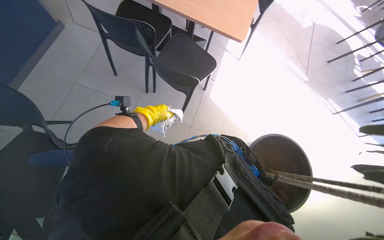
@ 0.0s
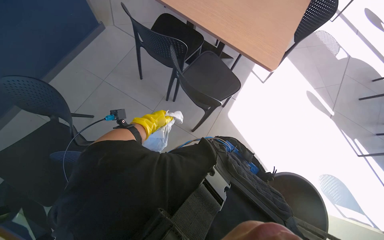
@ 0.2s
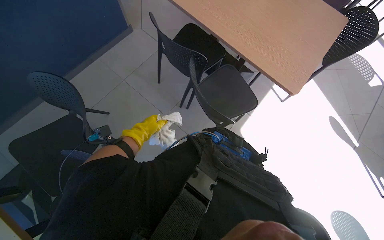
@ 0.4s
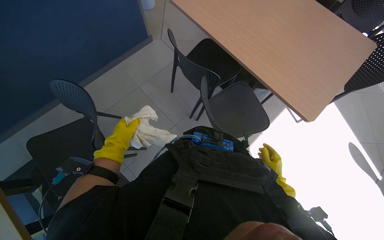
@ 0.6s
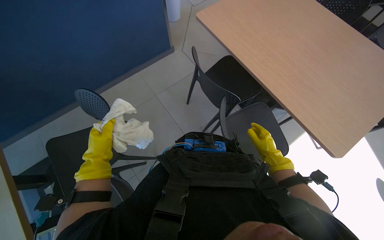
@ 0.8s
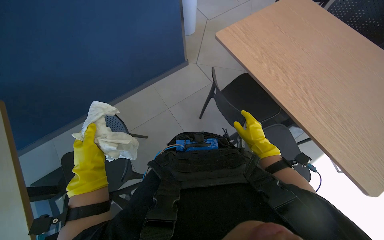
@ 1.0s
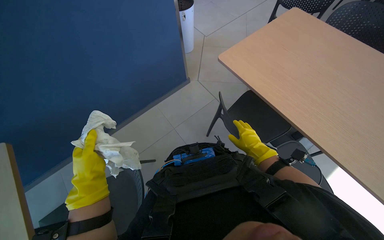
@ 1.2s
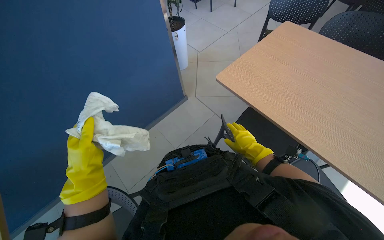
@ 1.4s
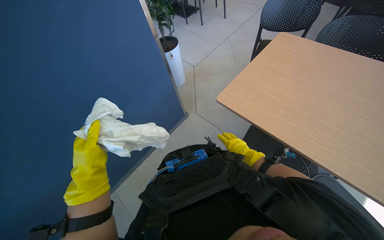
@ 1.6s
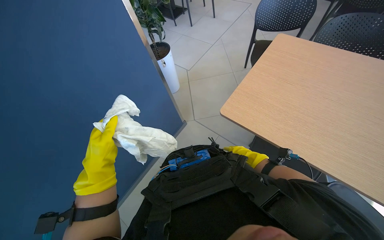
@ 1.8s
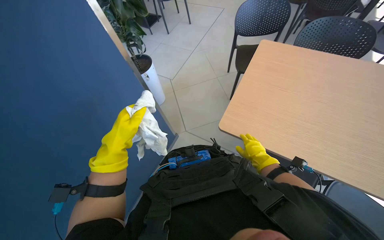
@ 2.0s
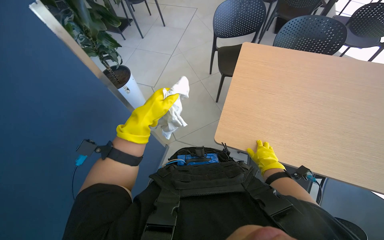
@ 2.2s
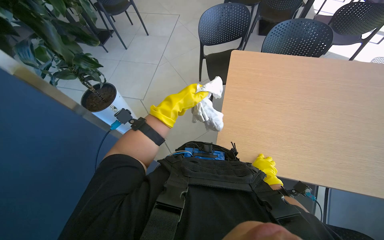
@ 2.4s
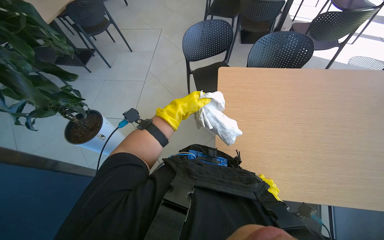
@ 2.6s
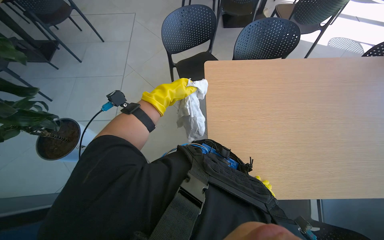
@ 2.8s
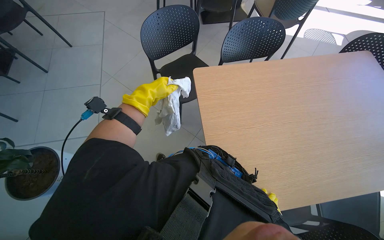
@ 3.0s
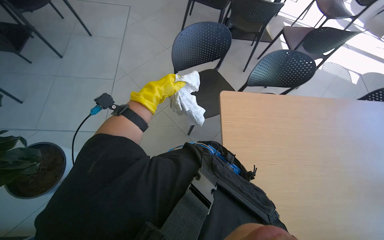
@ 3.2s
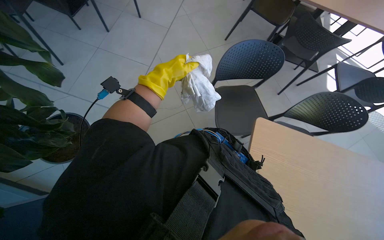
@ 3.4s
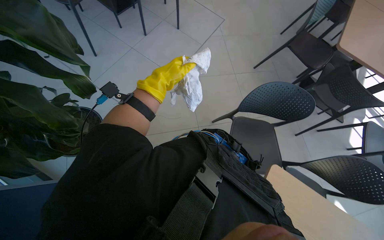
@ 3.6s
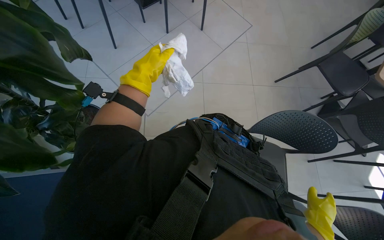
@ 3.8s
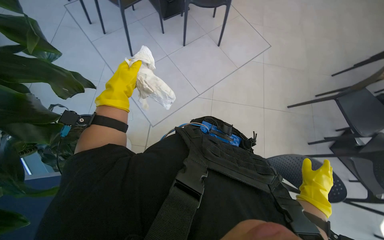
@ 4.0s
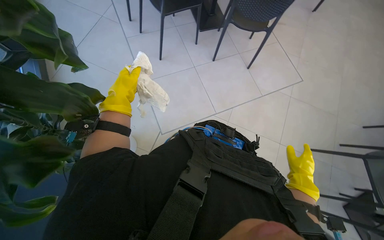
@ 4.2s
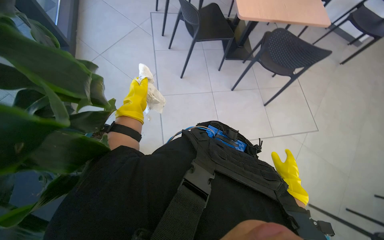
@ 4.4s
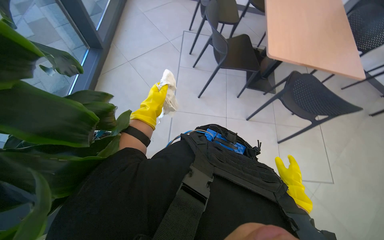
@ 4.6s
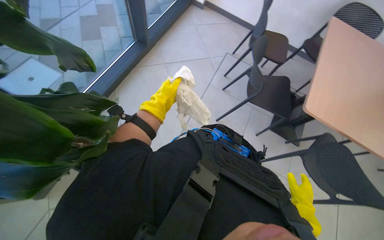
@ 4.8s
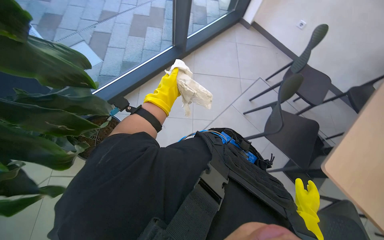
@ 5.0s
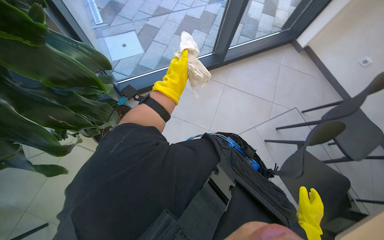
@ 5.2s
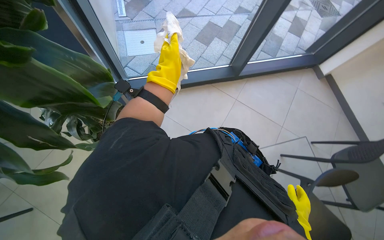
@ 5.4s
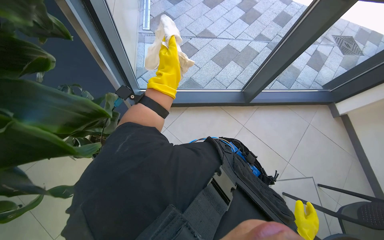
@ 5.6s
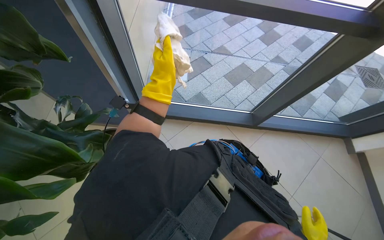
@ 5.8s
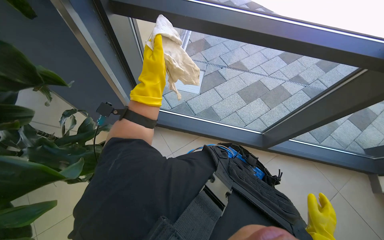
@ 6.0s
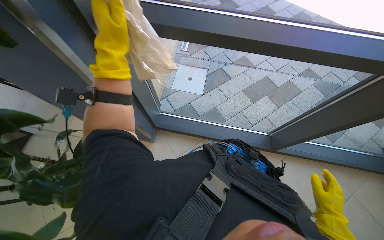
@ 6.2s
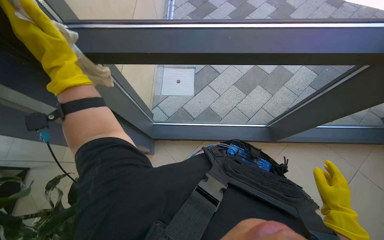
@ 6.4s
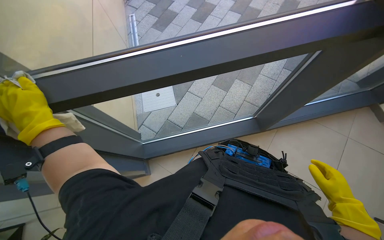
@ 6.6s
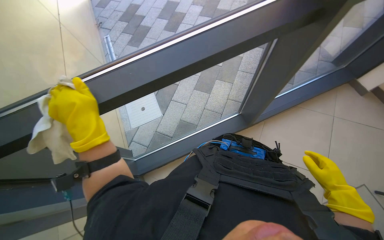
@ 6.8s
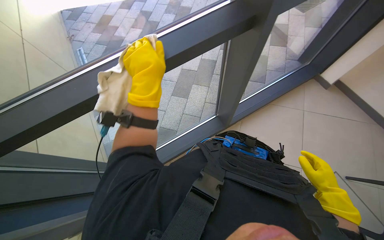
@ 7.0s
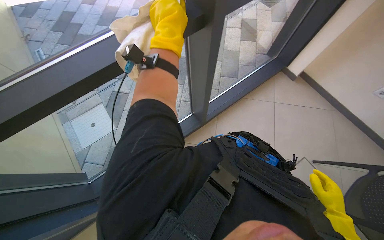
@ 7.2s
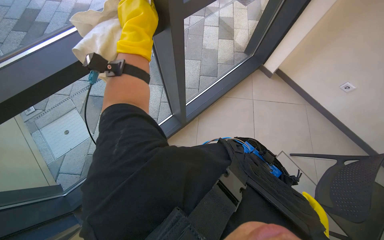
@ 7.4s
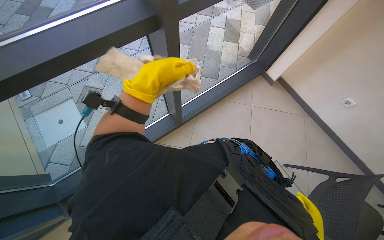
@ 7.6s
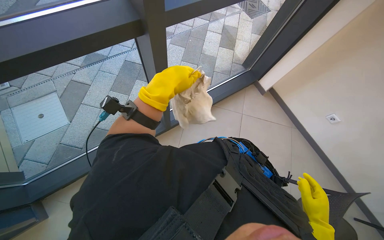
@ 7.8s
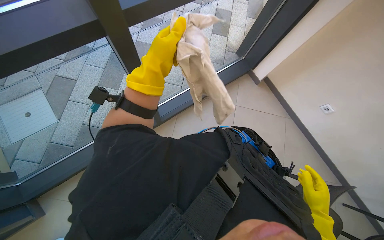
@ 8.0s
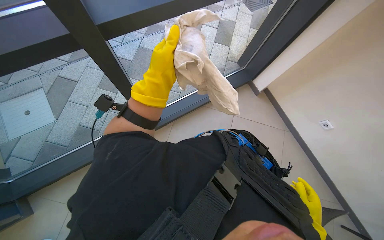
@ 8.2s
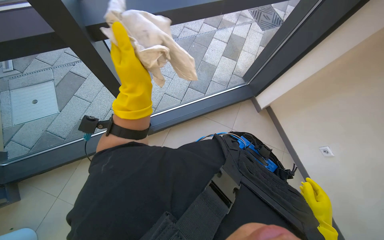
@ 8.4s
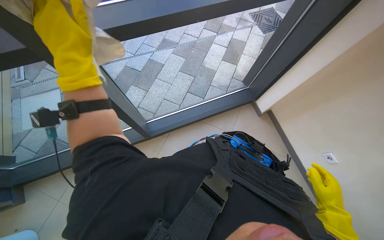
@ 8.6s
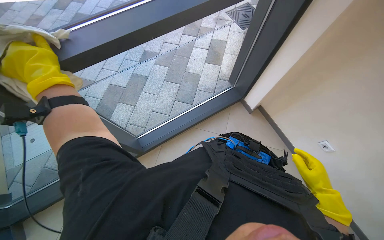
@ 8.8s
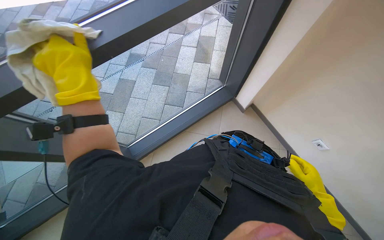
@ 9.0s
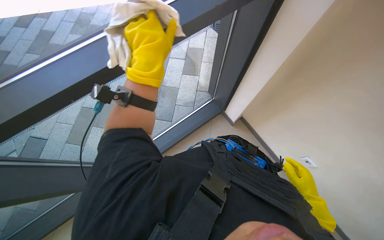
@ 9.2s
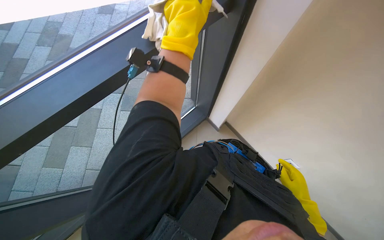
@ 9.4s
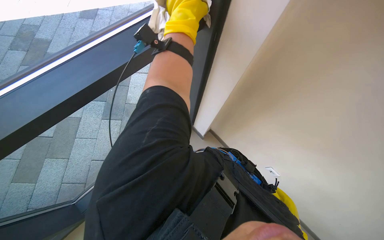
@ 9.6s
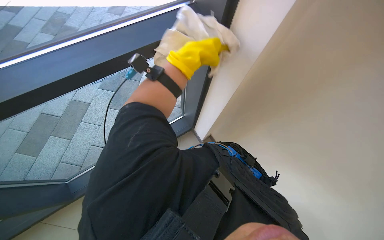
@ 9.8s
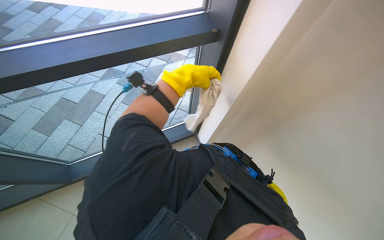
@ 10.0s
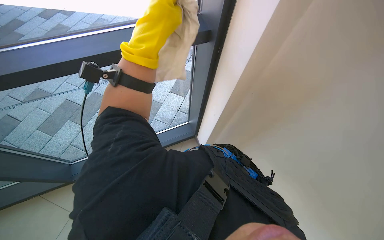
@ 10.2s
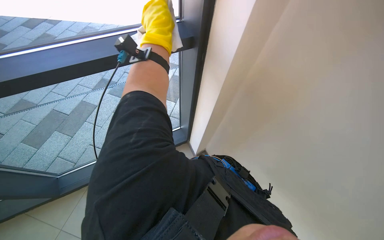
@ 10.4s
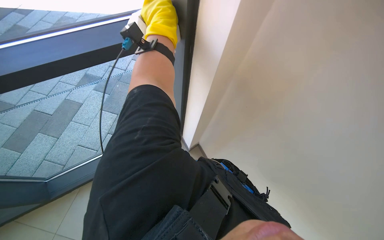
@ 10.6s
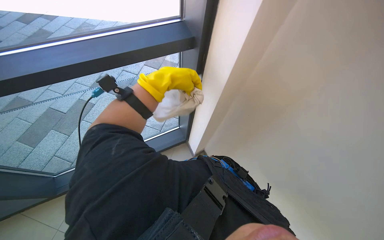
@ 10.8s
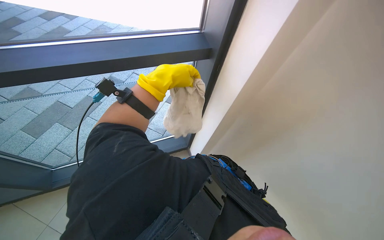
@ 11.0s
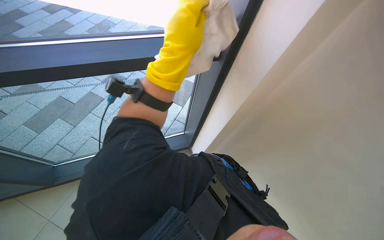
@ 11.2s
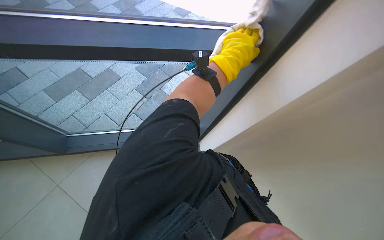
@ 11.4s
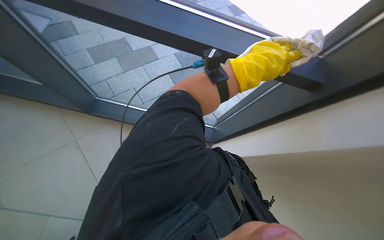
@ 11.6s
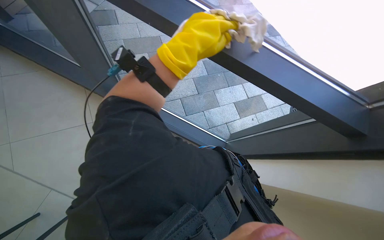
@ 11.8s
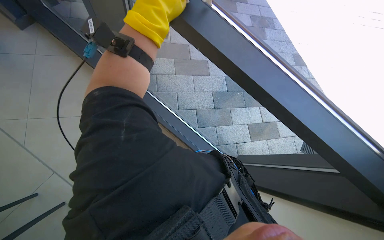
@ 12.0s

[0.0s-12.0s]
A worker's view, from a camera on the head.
Job: wiping surfaces.
The whole recording: Cleaning various surfaces. The worker prepares a cloth and cleans multiple surfaces including a picture, plant, wall, window, table, and chair.
0.0s to 1.6s: The wearer's head swings some 35 degrees to the left. The view tilts roughly 20 degrees upward.
1.6s to 3.0s: The head rotates about 25 degrees to the right. The left hand moves up the picture and farther from the camera, about 60 cm.
3.0s to 4.4s: The left hand heads to the left and farther from the camera, covering about 20 cm.
6.0s to 7.6s: The camera is carried approximately 50 cm. The head turns to the right by some 50 degrees.
7.6s to 9.0s: The camera travels roughly 60 cm.
9.0s to 10.4s: The camera pitches upward, by approximately 15 degrees. The left hand goes roughly 40 cm to the right and up the picture.

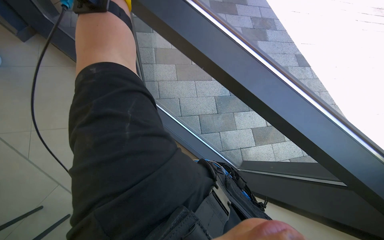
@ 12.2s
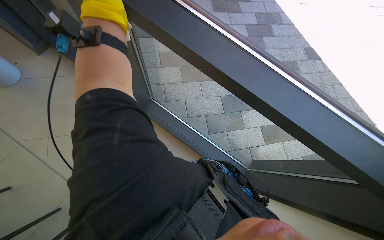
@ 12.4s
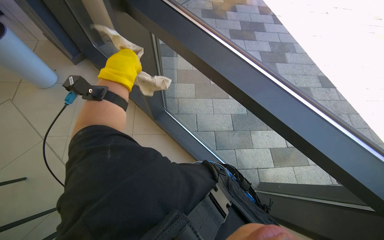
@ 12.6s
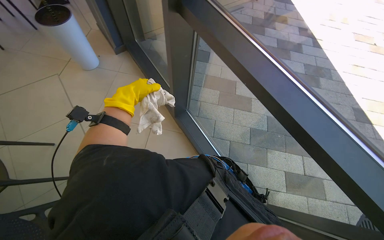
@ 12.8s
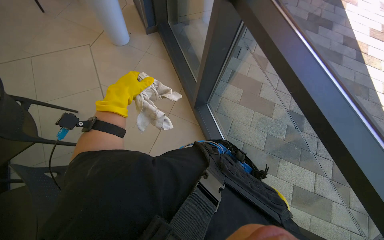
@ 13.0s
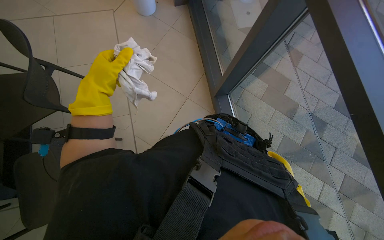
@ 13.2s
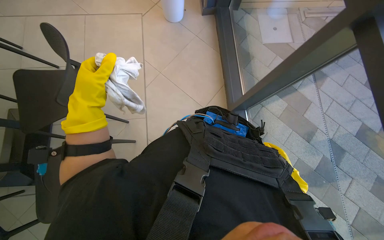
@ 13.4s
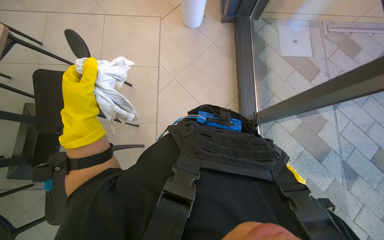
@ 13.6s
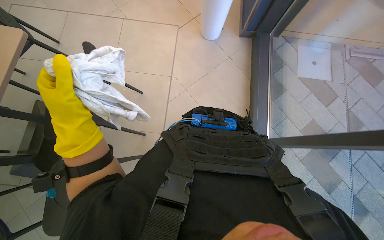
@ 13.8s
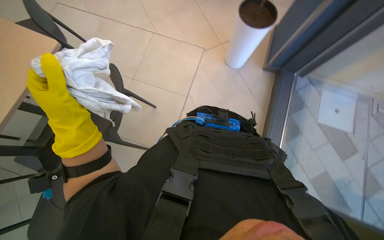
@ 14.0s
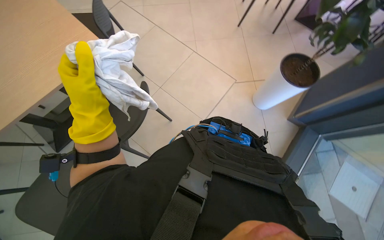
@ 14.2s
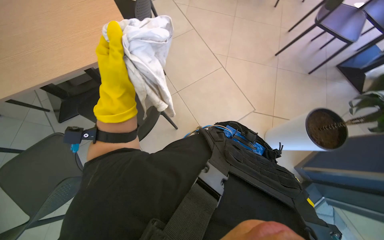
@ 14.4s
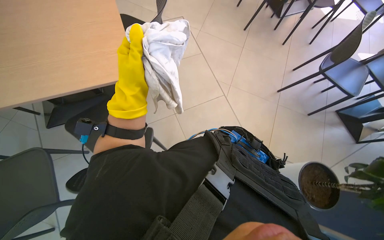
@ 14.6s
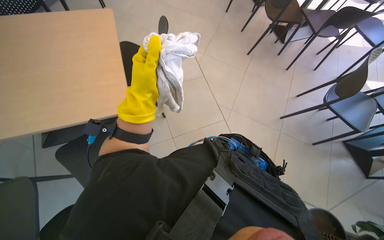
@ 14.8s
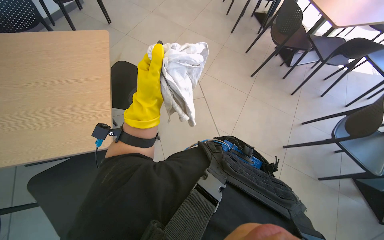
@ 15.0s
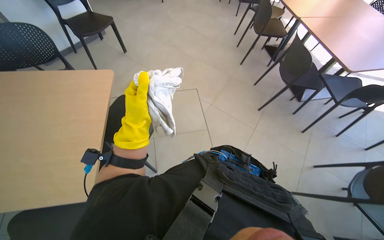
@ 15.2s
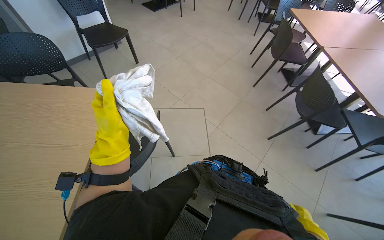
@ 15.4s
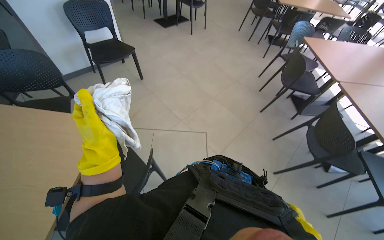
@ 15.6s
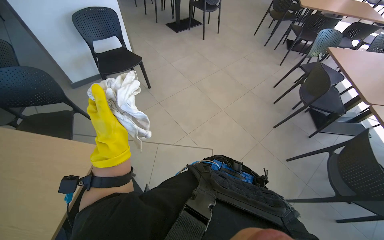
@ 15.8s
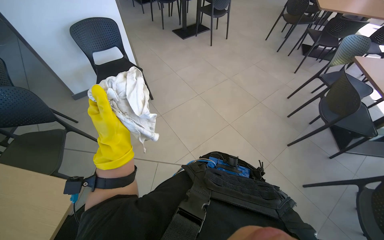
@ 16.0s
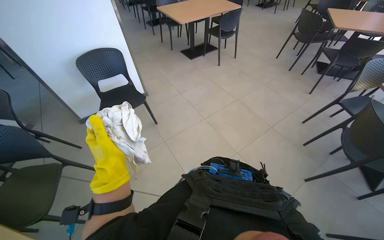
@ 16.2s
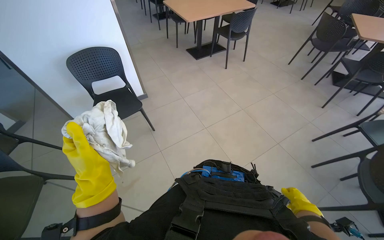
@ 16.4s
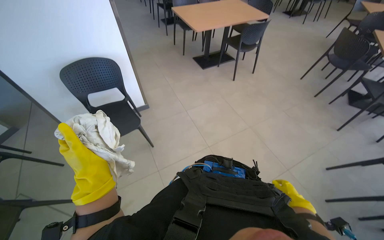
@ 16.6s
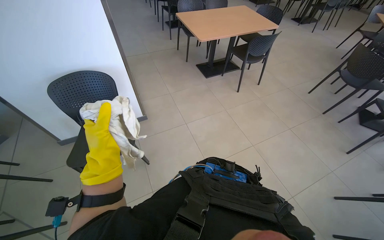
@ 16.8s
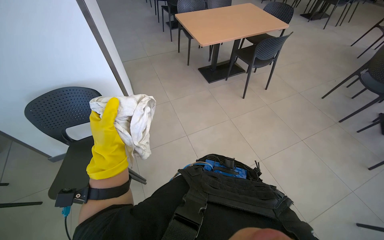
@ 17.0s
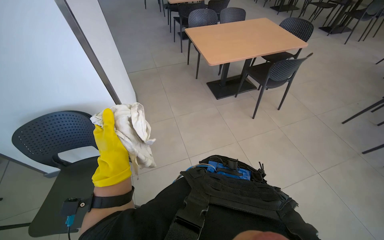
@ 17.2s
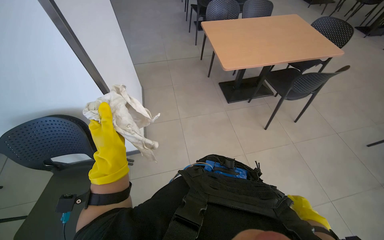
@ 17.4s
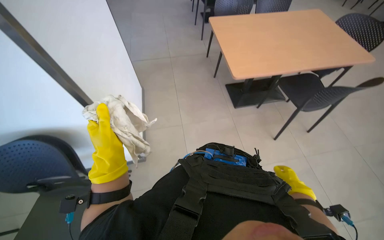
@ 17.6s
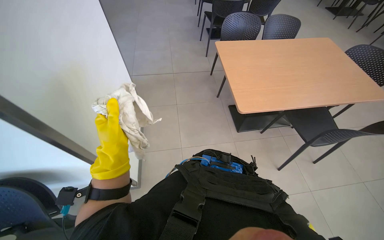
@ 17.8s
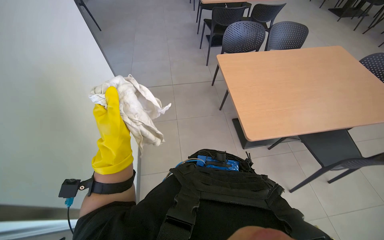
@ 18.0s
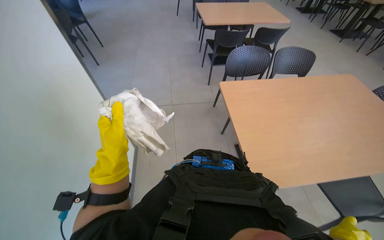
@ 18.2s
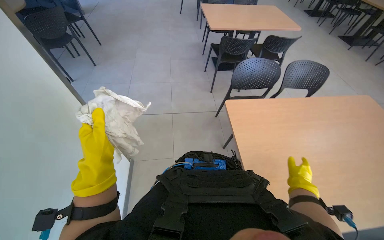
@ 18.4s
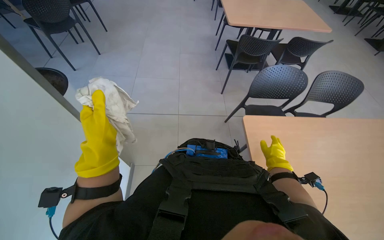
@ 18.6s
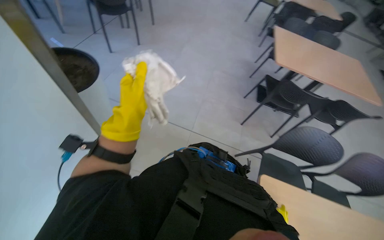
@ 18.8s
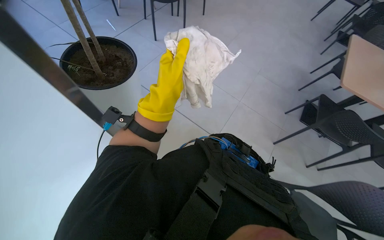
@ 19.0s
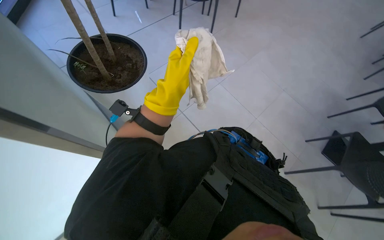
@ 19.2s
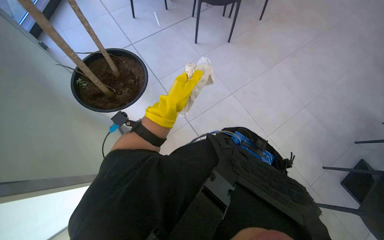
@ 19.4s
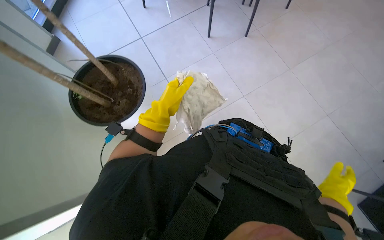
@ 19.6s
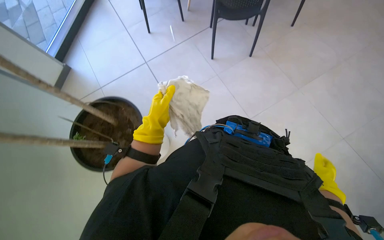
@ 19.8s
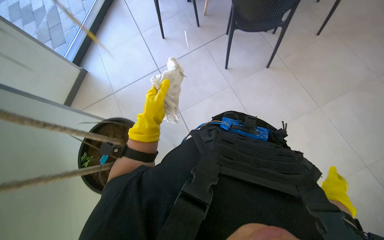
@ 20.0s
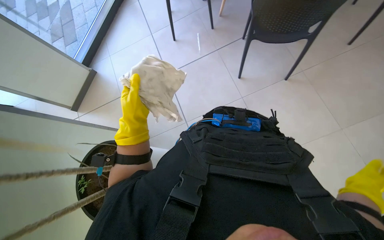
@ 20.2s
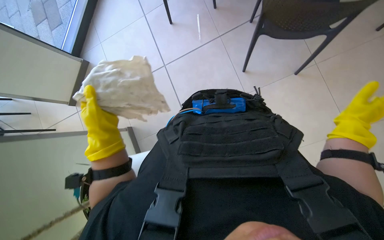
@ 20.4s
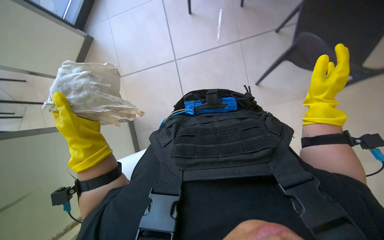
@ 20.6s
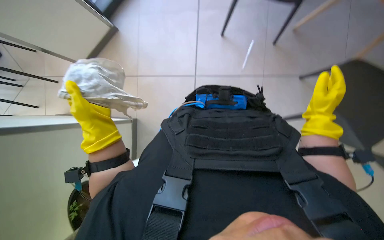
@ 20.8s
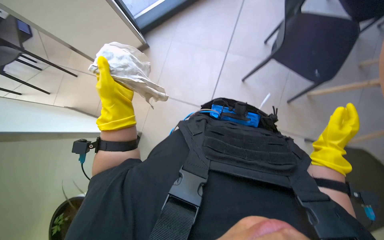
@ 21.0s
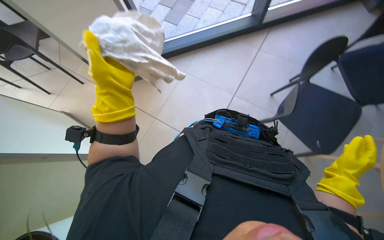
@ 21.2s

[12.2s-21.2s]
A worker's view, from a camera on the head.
Job: wiping surfaces.
The whole recording: Cleaning various surfaces. The worker prepares a cloth and cleans multiple surfaces including a picture, plant, wall, window, table, and chair.
12.2s to 13.8s: The camera travels roughly 50 cm. The head turns to the left by about 60 degrees.
15.2s to 16.6s: The wearer moves about 1.5 m. The head turns to the left by roughly 30 degrees. The camera pitches upward, by roughly 15 degrees.
16.6s to 18.2s: The head travels some 1 m.
18.2s to 19.8s: The camera is carried roughly 50 cm. The head turns to the left by approximately 45 degrees.
19.8s to 21.2s: The left hand heads to the left, covering roughly 10 cm.
